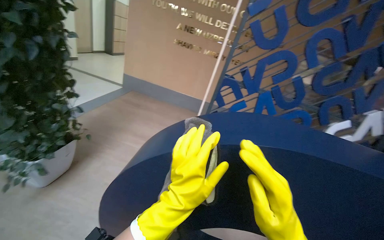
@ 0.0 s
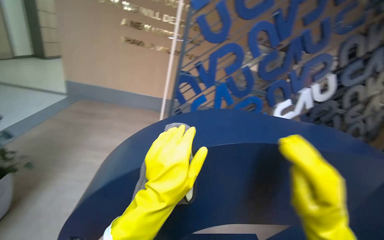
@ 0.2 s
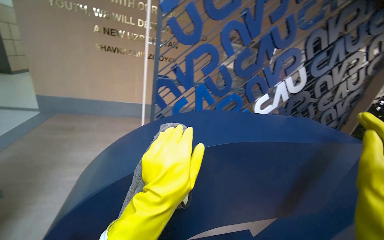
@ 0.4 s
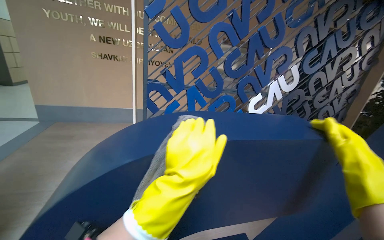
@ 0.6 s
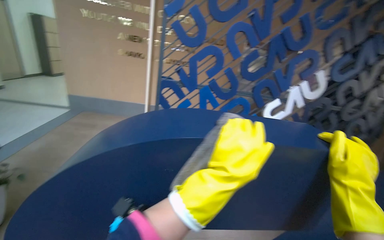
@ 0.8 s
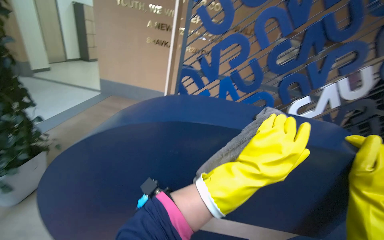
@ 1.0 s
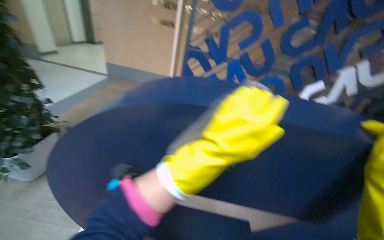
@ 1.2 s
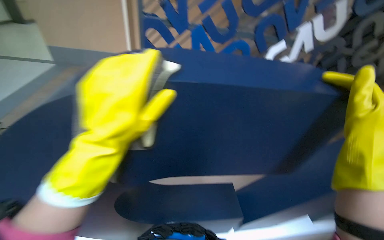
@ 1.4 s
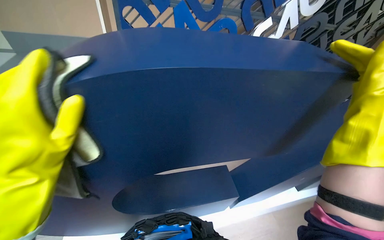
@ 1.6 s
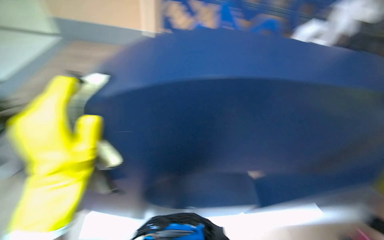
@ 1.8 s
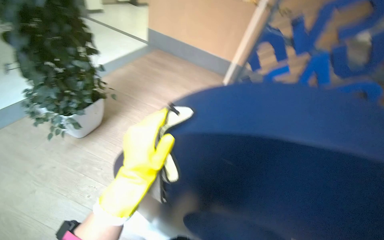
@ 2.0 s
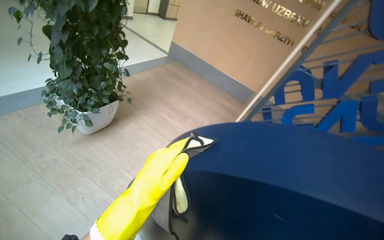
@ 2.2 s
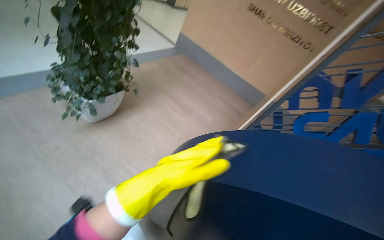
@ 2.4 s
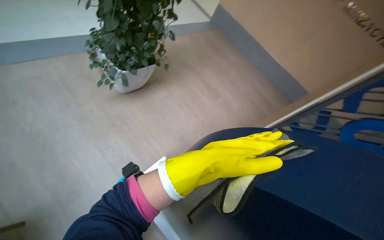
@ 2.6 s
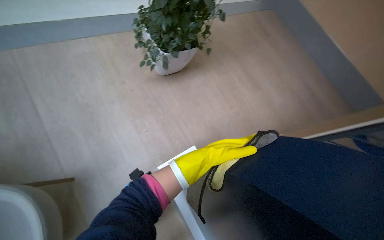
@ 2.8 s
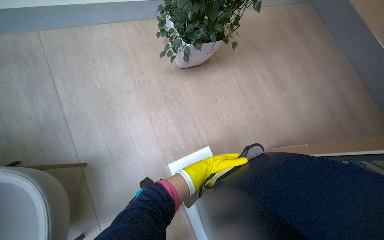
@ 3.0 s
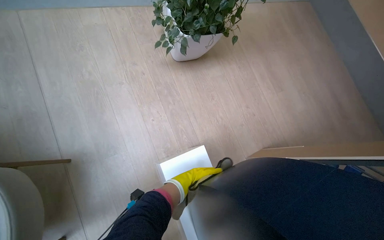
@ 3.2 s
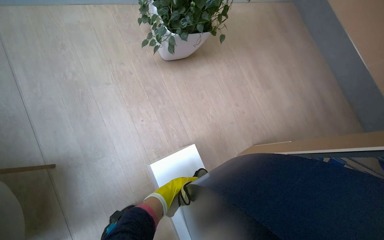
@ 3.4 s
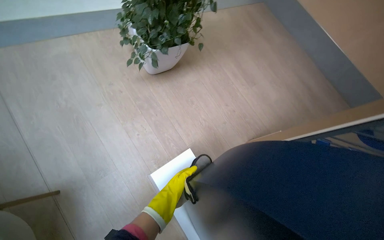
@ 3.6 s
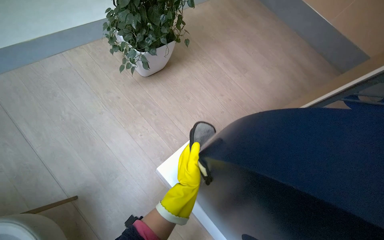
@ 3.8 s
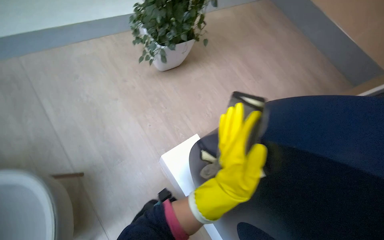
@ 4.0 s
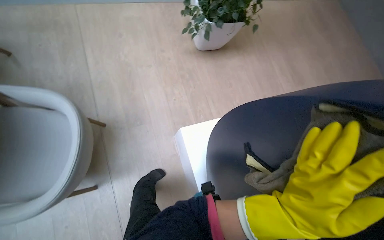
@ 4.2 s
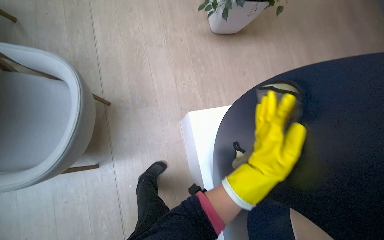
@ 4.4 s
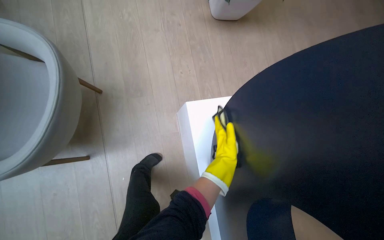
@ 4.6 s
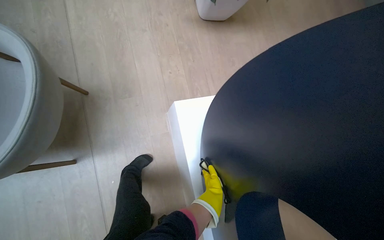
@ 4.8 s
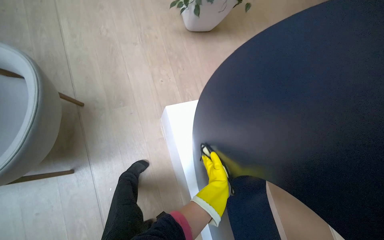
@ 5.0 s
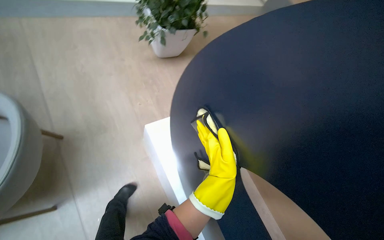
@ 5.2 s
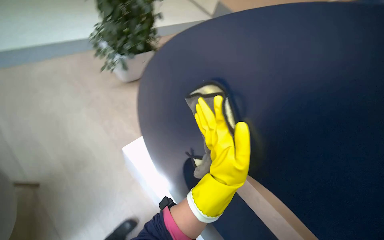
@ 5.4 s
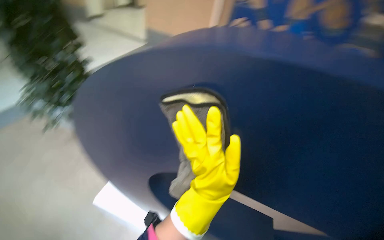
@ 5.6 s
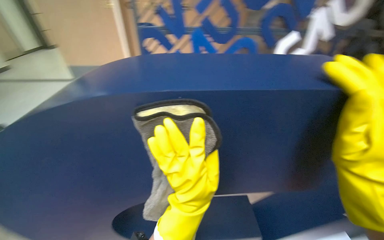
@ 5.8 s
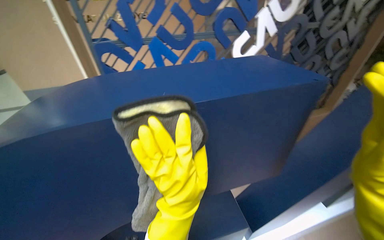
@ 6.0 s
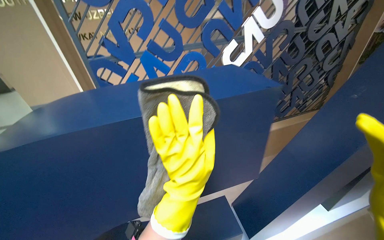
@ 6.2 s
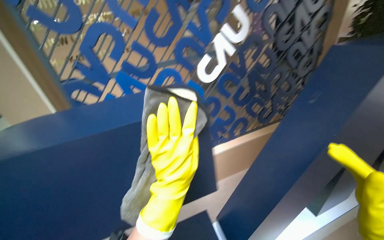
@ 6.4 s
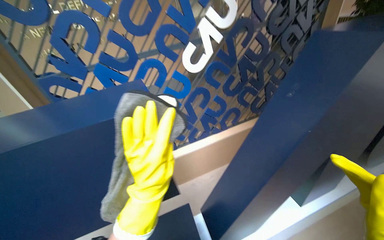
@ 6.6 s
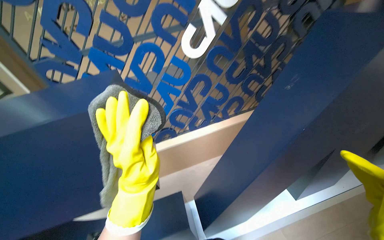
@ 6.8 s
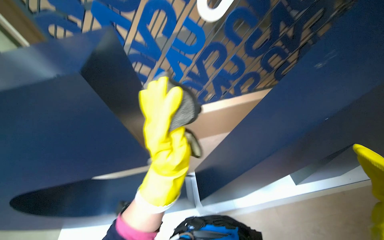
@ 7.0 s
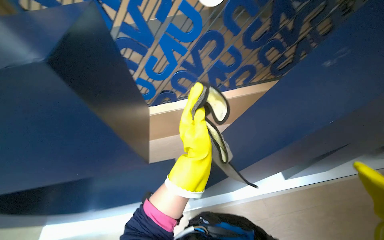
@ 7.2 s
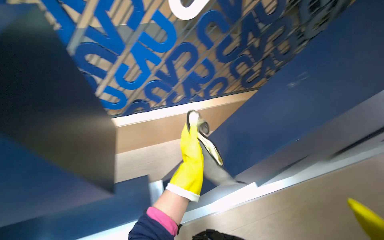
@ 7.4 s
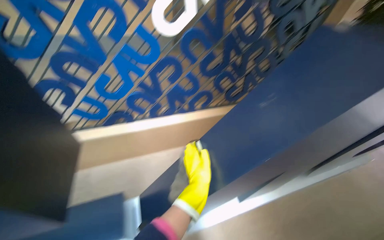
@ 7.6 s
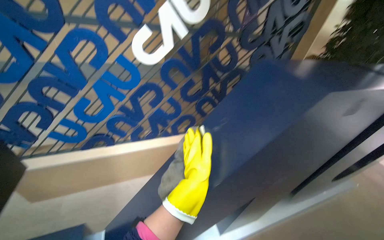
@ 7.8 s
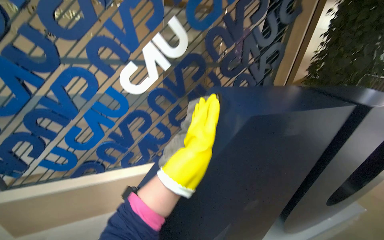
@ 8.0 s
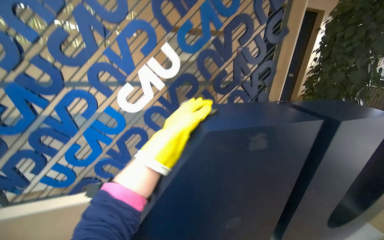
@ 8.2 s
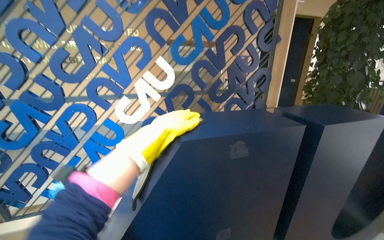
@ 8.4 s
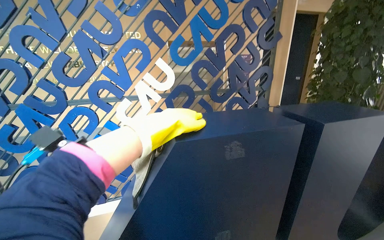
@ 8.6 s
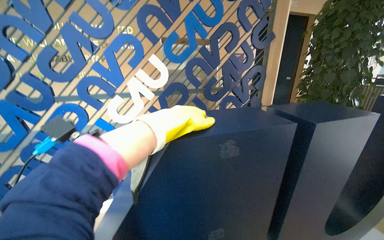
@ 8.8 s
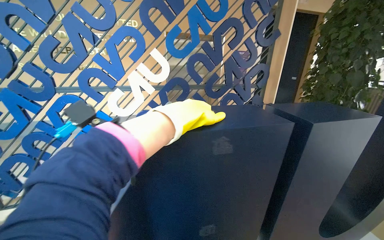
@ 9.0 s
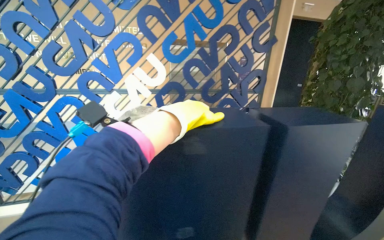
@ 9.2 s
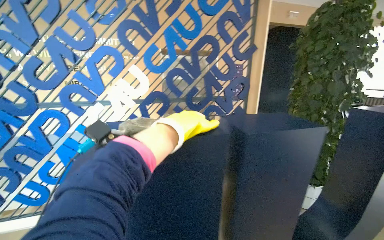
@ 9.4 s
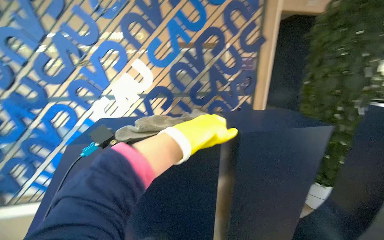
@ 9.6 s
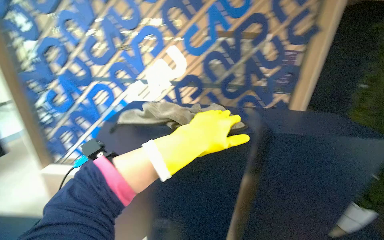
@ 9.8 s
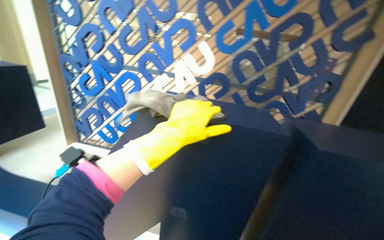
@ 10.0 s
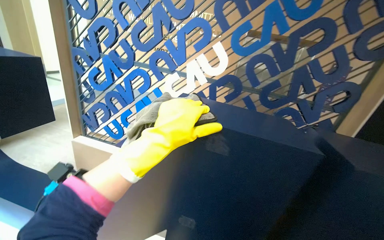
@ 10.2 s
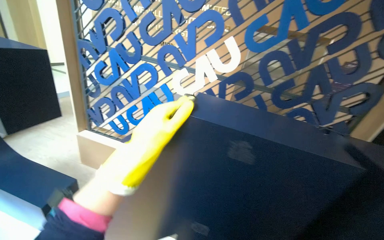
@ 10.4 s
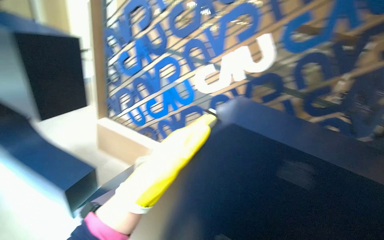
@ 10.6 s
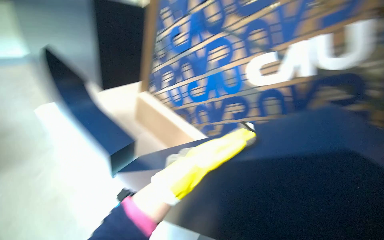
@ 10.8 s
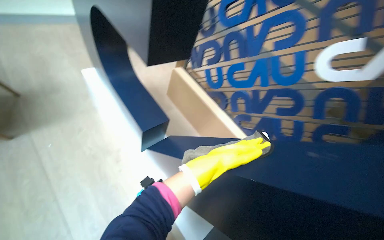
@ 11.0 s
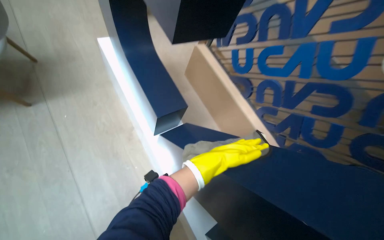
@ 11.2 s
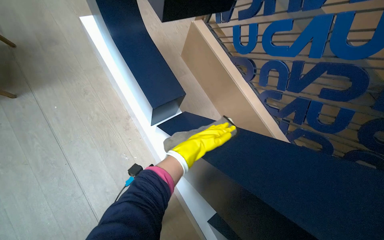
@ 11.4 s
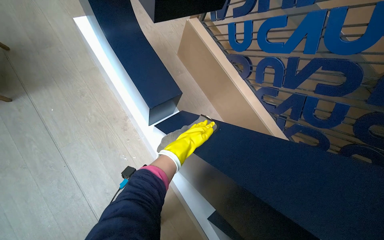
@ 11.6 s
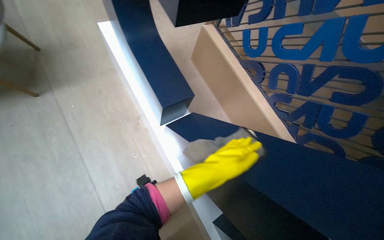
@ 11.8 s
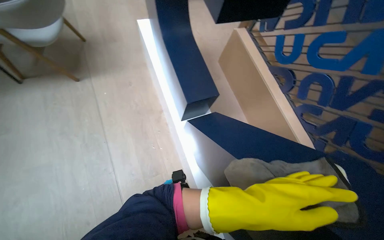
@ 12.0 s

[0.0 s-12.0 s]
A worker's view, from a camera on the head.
Job: wiping surfaces.
The whole recording: Wiping display structures. The worker wipes the surfaces of large letter-shaped display structures and a white pedestal with a cloth.
0.0 to 1.6 s: The head turns to the right by approximately 25 degrees. The camera pitches downward, by some 20 degrees.
1.6 to 3.0 s: The head travels about 50 cm. The wearer looks roughly 60 degrees further to the left.
4.4 to 6.0 s: The camera is carried some 60 cm. The head rotates approximately 95 degrees to the right. The view tips upward by about 25 degrees.
6.0 to 7.6 s: The wearer moves to the right, about 50 cm.
7.6 to 9.0 s: The wearer moves roughly 50 cm. The wearer looks about 25 degrees further upward.
9.0 to 10.4 s: The head turns to the left by roughly 30 degrees. The left hand moves down the picture and to the left, some 20 cm.
10.4 to 12.0 s: The camera is carried about 50 cm. The wearer's head swings about 55 degrees to the left. The wearer looks roughly 30 degrees further downward.

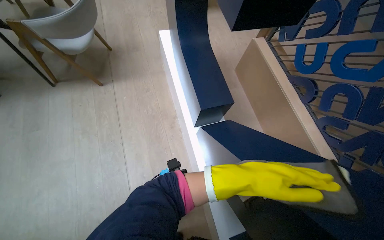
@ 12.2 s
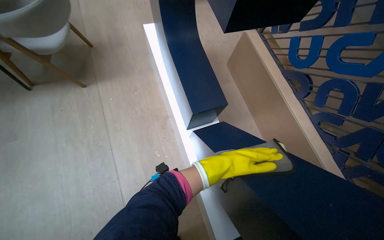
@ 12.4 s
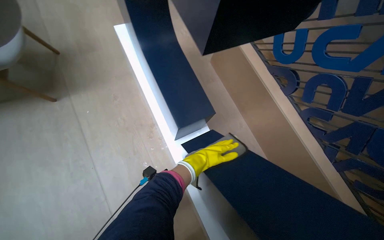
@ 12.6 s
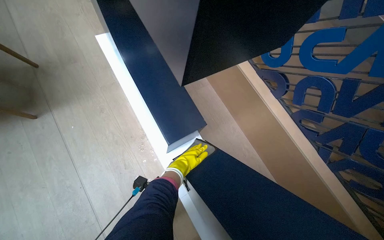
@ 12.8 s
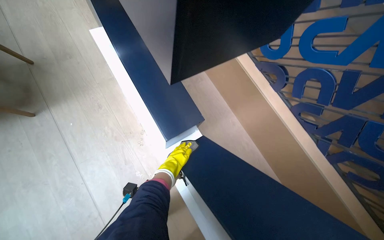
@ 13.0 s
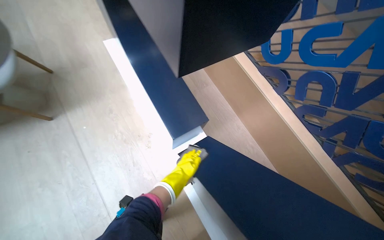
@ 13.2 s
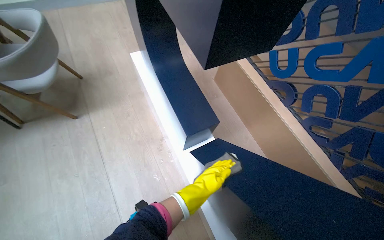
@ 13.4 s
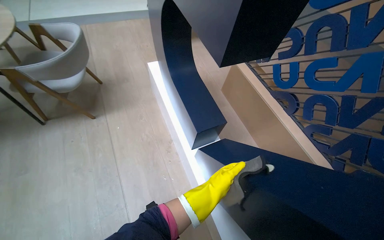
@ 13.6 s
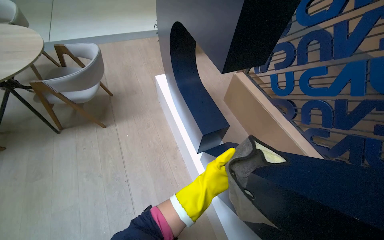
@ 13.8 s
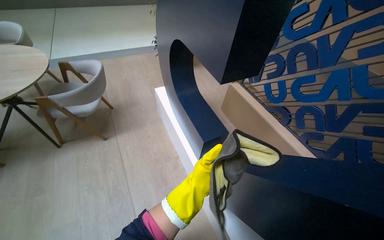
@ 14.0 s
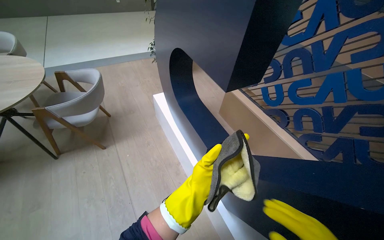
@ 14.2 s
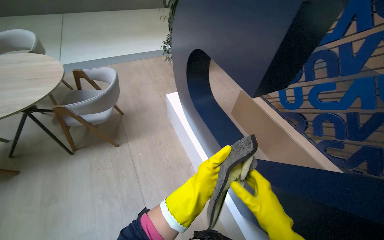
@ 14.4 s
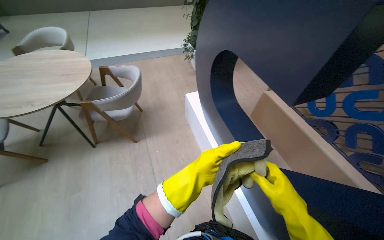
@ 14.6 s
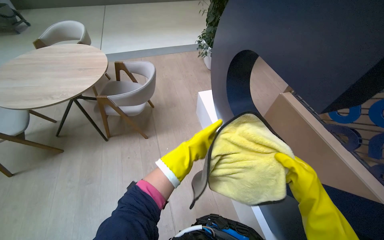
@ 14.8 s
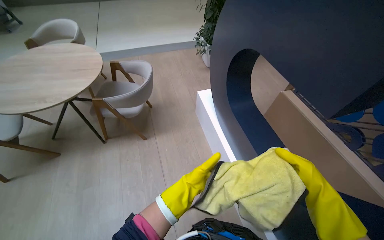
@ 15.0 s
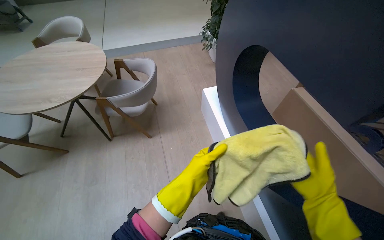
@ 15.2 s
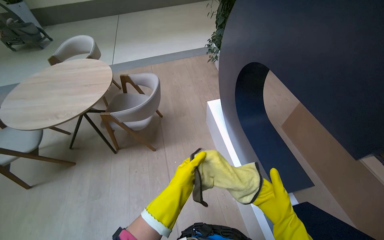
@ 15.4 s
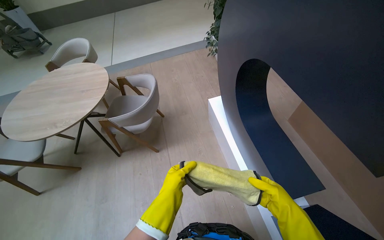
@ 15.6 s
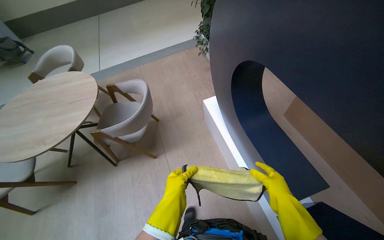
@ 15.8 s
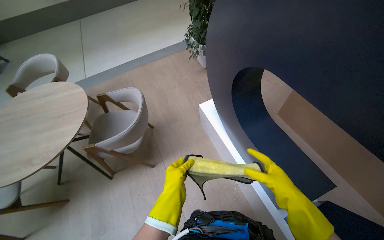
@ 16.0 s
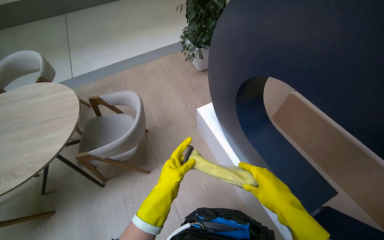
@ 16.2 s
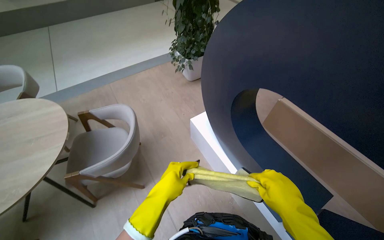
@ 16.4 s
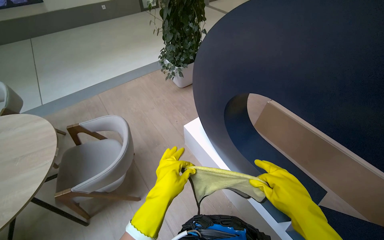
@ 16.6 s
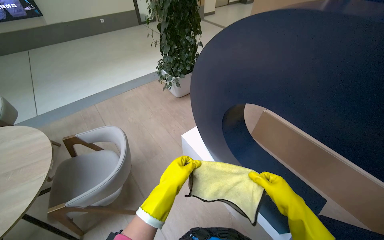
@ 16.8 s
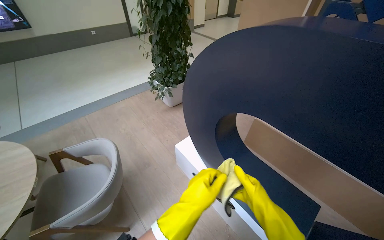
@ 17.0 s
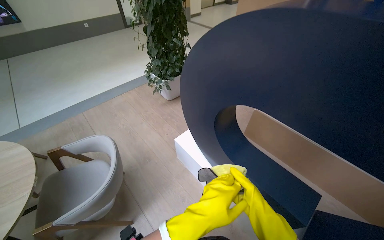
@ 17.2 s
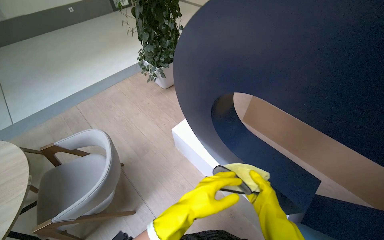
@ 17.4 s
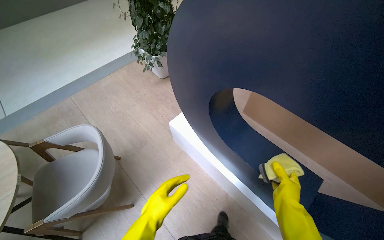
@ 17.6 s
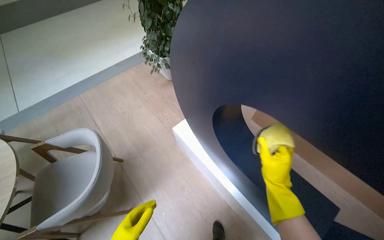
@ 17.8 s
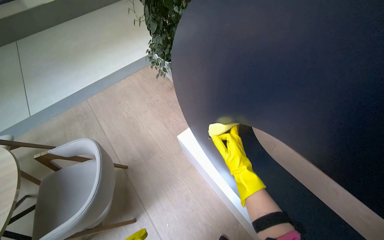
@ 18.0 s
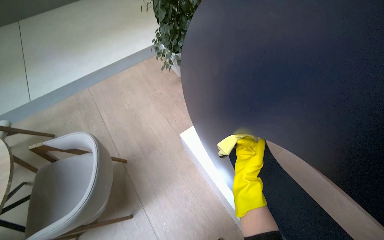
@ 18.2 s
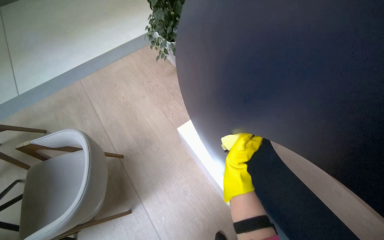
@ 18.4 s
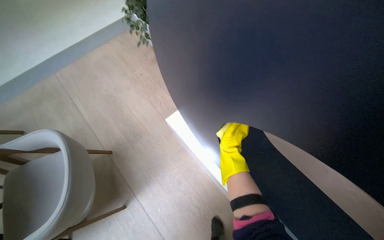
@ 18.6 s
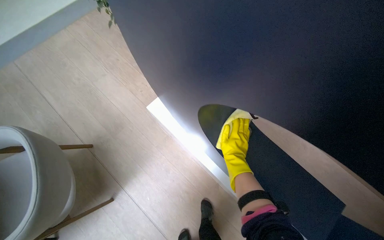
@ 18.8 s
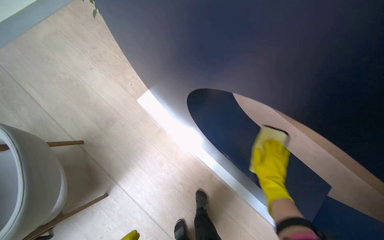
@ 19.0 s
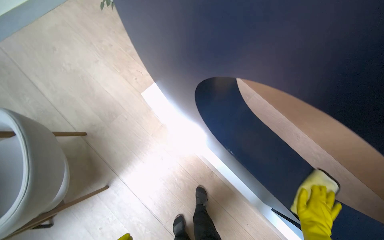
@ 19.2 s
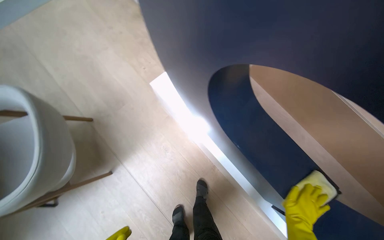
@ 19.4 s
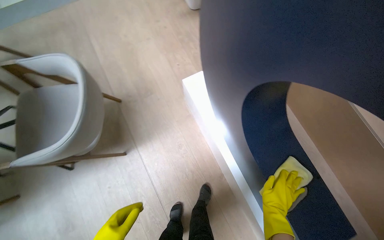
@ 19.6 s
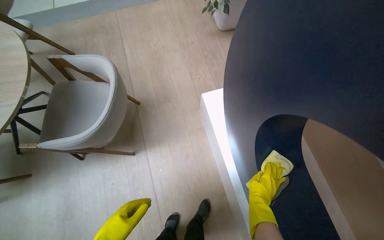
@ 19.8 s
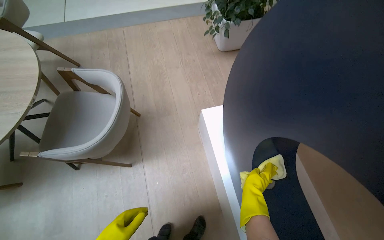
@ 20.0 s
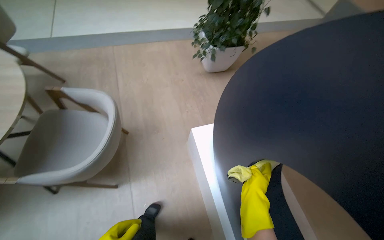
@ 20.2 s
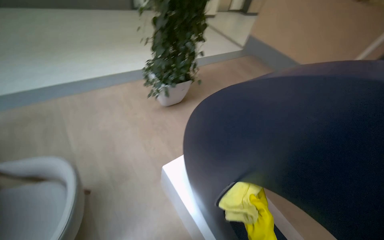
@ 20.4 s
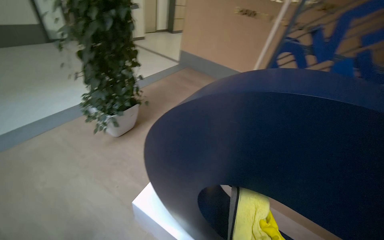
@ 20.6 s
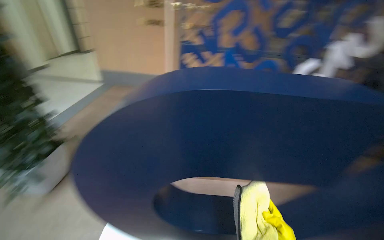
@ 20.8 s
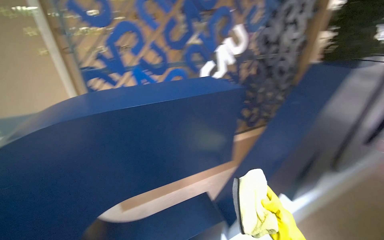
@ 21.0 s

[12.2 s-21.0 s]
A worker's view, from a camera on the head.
Job: wiping surfaces.
The whole recording: Wiping display structures. The worker wipes the surfaces of large letter-shaped display structures and a white pedestal with a cloth.
15.2 to 16.6 s: The wearer looks about 20 degrees further to the right. The hands both shift to the left by roughly 20 cm.
16.6 to 18.0 s: The right hand goes nearer and farther, about 20 cm each way, reversing 2 times.
18.0 to 19.6 s: The view tilts about 20 degrees downward. The right hand moves down the picture and to the right, about 30 cm.
19.6 to 21.0 s: The wearer looks about 95 degrees further to the right. The wearer looks some 35 degrees further upward.
